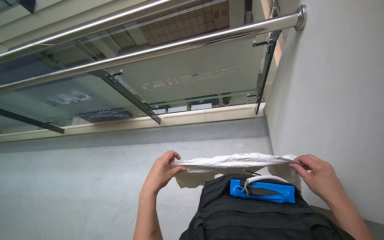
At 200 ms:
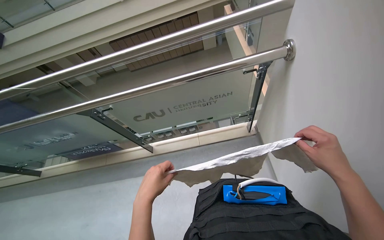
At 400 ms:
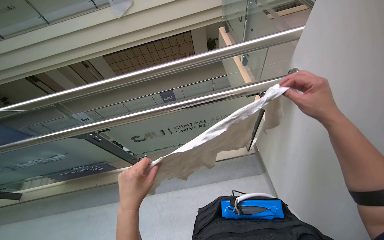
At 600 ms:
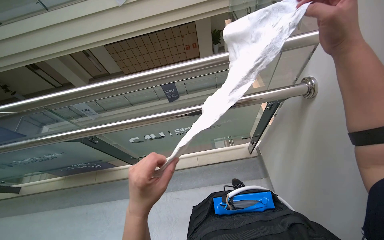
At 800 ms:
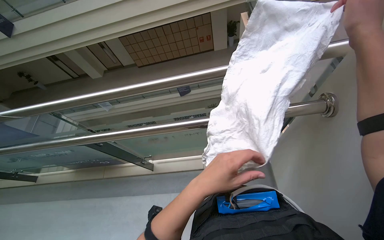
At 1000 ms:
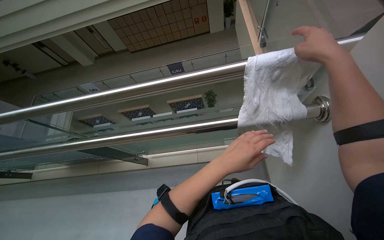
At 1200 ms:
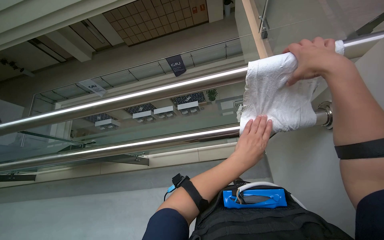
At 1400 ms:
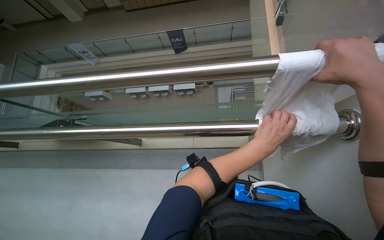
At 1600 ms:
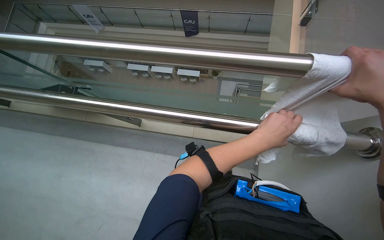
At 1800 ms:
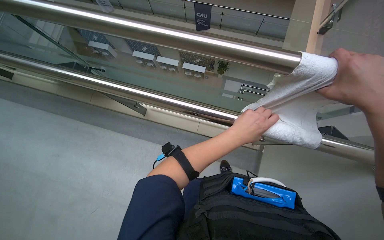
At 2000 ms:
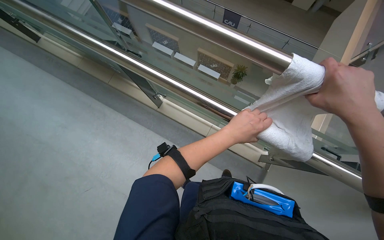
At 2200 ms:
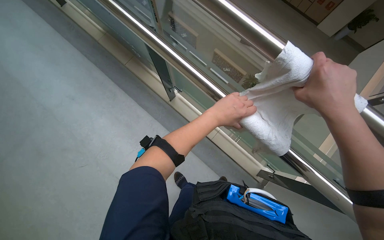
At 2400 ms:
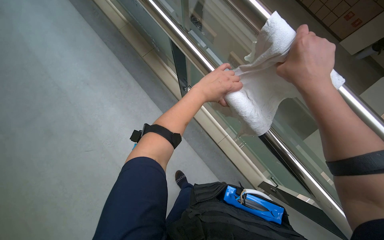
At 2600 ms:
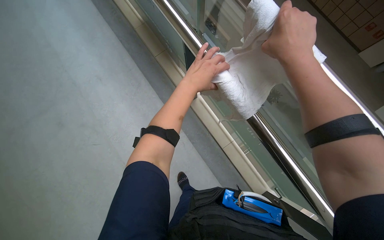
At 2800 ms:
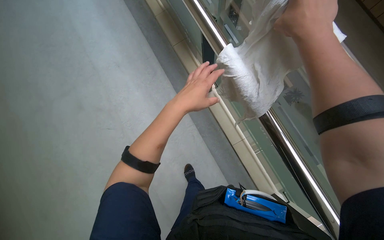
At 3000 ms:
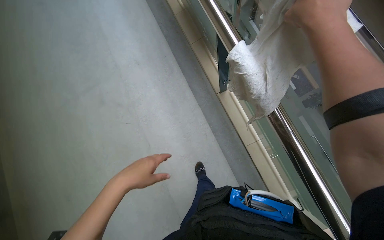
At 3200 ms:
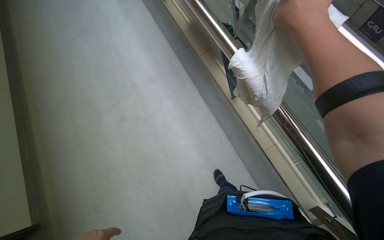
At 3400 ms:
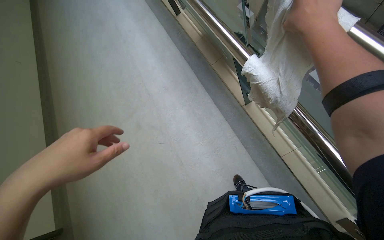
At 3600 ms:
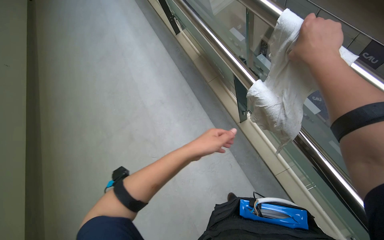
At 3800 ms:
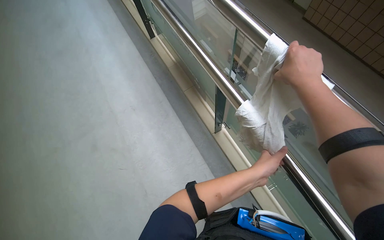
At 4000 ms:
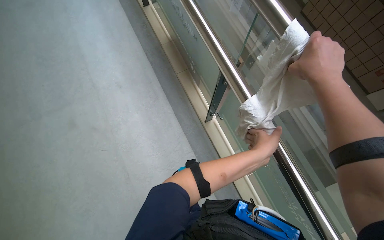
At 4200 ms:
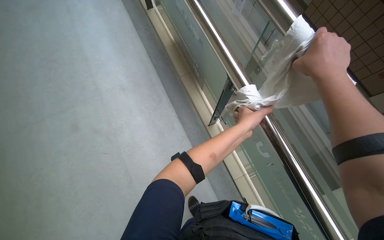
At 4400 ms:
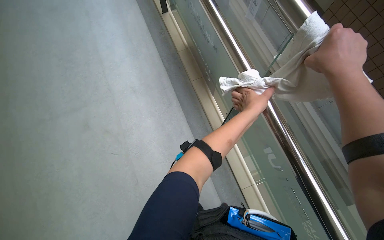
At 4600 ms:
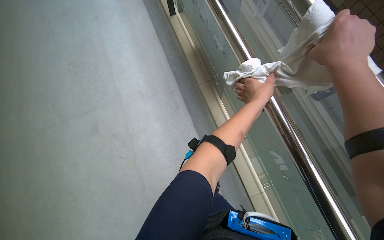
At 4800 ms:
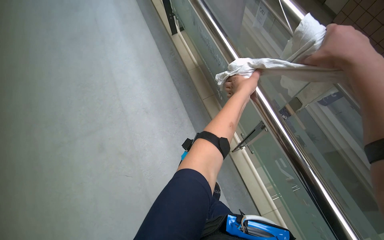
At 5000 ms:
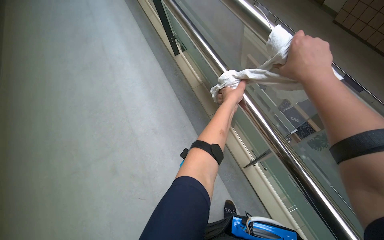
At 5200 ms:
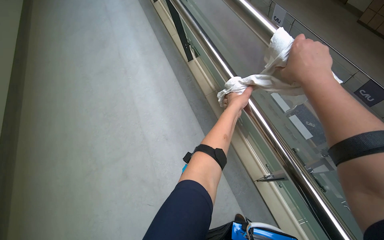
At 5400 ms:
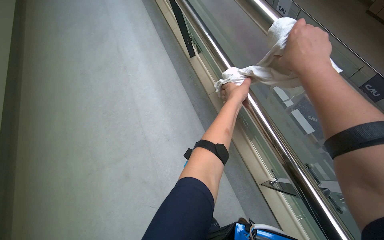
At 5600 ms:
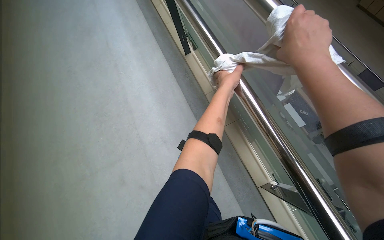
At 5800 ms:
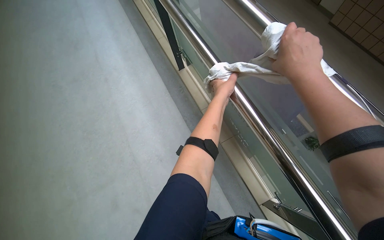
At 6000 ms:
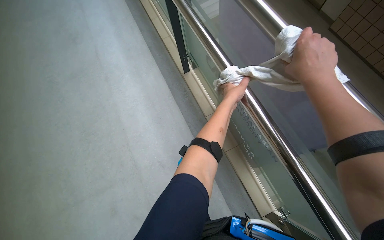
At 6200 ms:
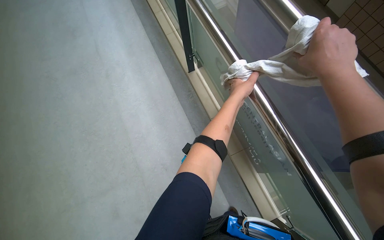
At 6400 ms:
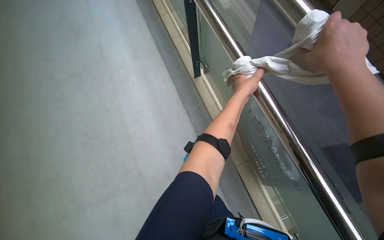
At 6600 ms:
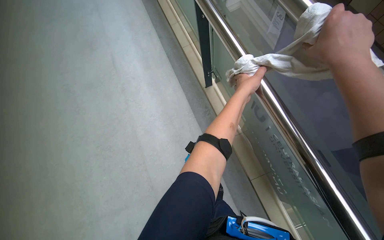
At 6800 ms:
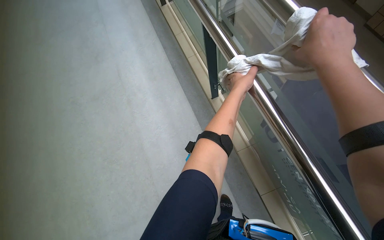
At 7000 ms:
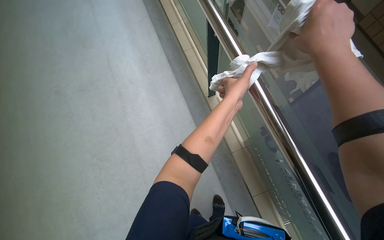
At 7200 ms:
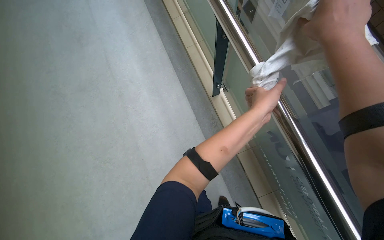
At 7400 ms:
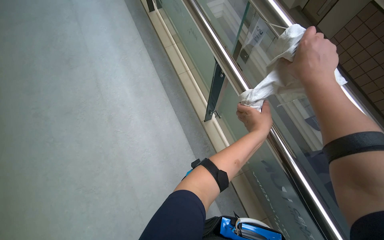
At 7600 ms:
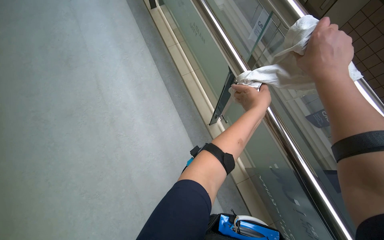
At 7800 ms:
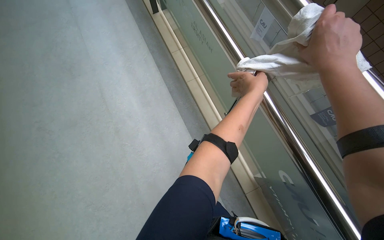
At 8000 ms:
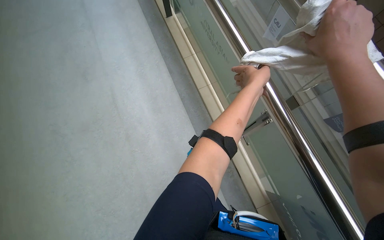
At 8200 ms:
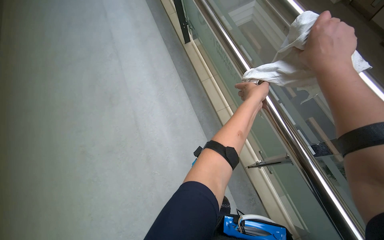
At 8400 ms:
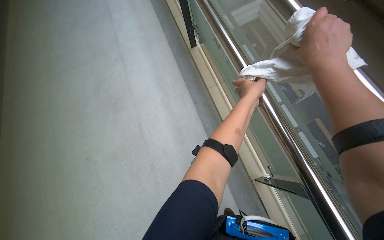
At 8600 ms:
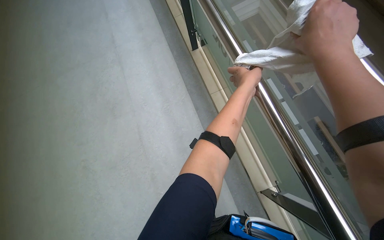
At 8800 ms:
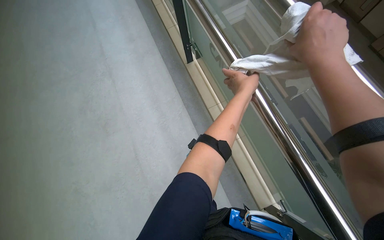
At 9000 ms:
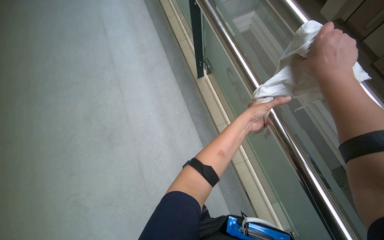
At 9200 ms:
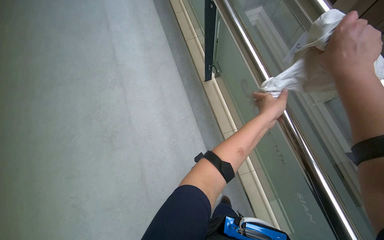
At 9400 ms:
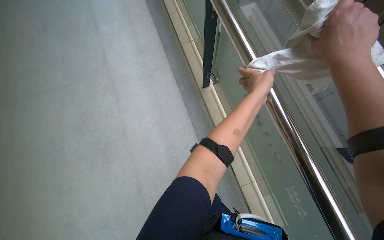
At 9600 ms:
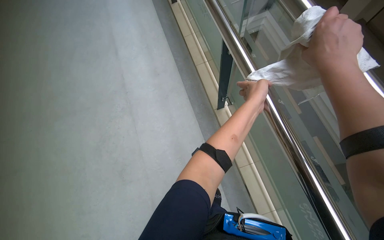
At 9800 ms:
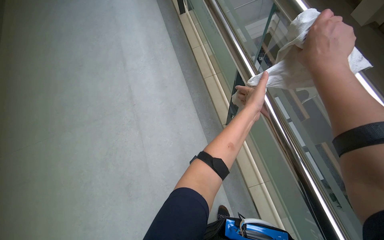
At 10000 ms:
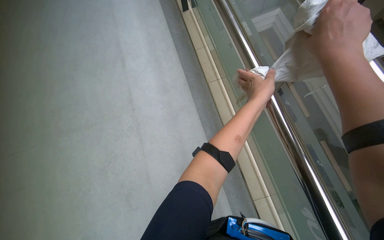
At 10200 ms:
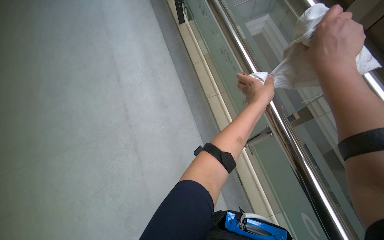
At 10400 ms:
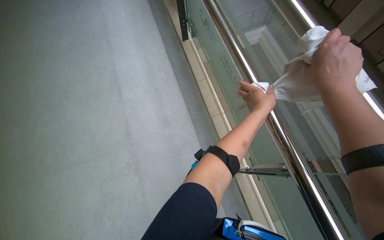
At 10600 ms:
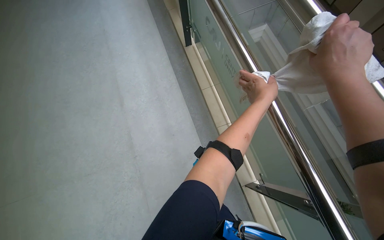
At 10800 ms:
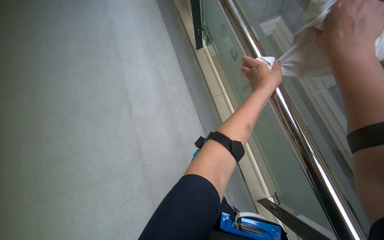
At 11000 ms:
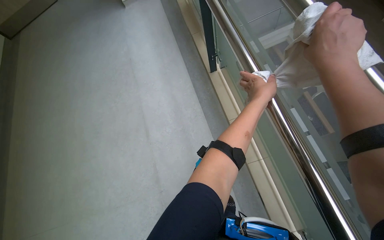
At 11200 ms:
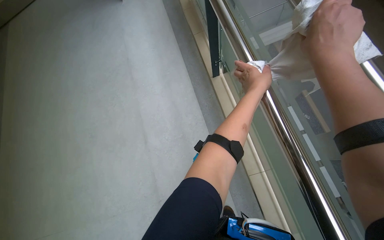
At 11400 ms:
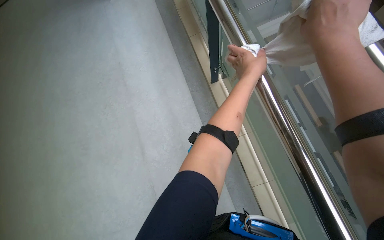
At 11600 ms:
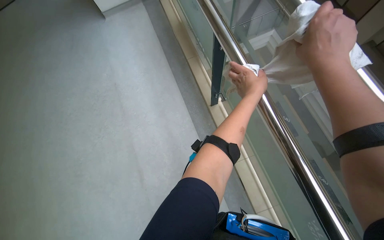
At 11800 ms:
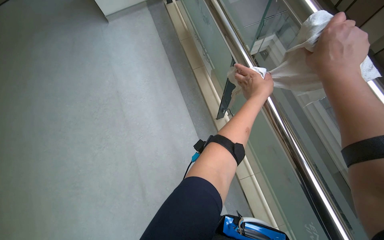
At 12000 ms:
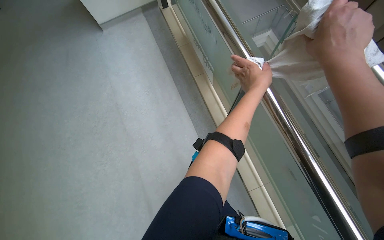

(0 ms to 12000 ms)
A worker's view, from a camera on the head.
Job: wiping surfaces.
The whole recording: Wiping metal handrail. The worker wipes the metal handrail with a white cloth while descending the stairs.
0 ms - 1600 ms: The wearer moves approximately 60 cm. The wearer looks roughly 15 degrees further downward.
1600 ms - 3000 ms: Everything in view rotates roughly 45 degrees clockwise.
3000 ms - 4400 ms: The camera pitches upward, by roughly 10 degrees. The left hand shifts approximately 35 cm up the picture and to the right.
4400 ms - 6000 ms: The view tilts about 15 degrees upward.
7600 ms - 9000 ms: The camera pitches upward, by roughly 20 degrees.
9000 ms - 10400 ms: The view tilts approximately 20 degrees upward.
10400 ms - 12000 ms: The wearer looks roughly 20 degrees further upward.

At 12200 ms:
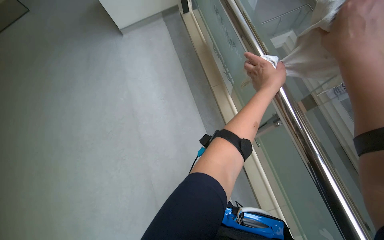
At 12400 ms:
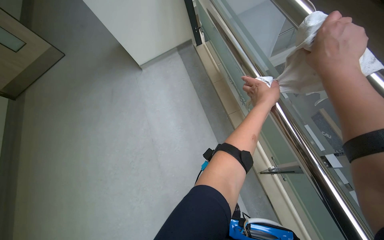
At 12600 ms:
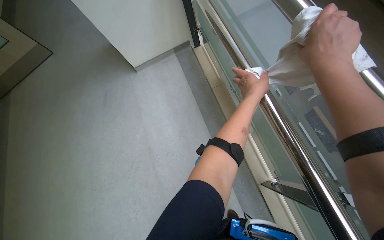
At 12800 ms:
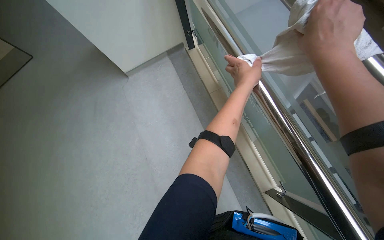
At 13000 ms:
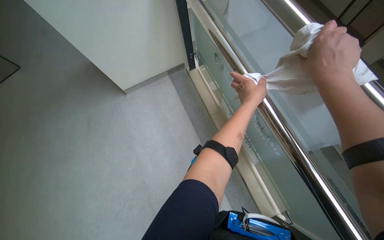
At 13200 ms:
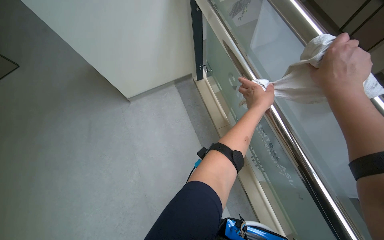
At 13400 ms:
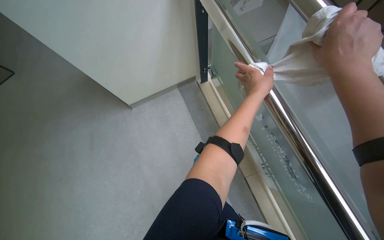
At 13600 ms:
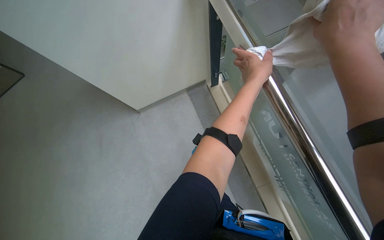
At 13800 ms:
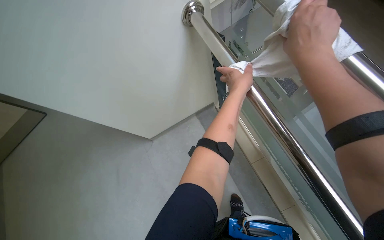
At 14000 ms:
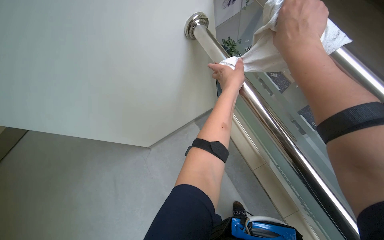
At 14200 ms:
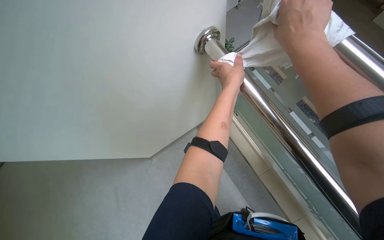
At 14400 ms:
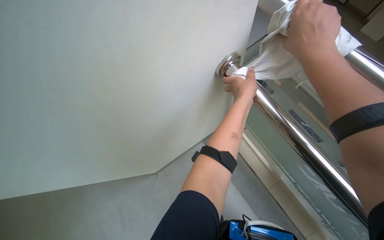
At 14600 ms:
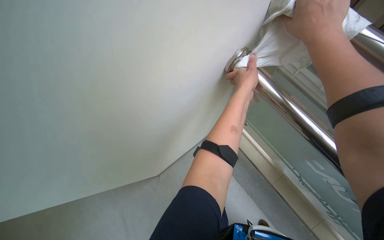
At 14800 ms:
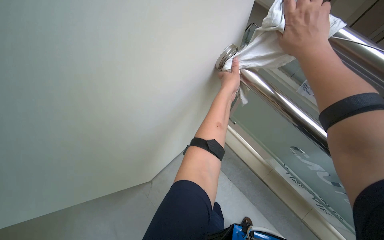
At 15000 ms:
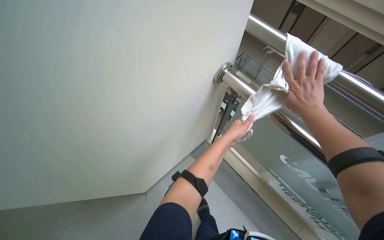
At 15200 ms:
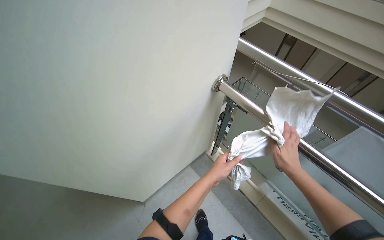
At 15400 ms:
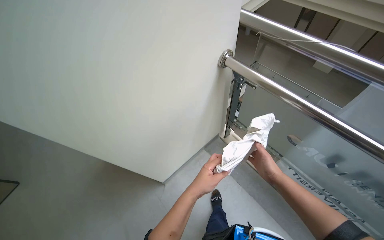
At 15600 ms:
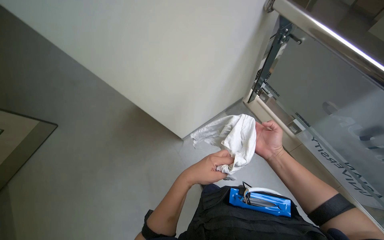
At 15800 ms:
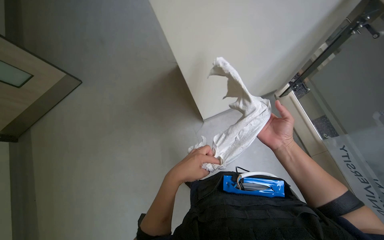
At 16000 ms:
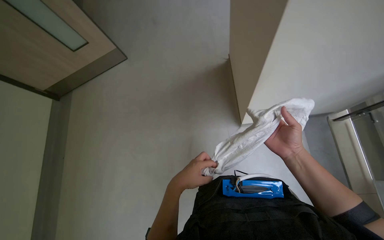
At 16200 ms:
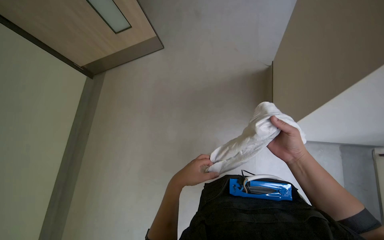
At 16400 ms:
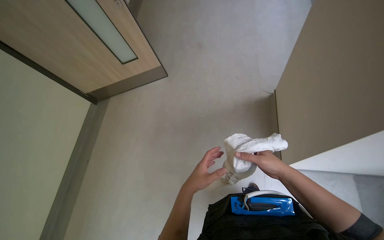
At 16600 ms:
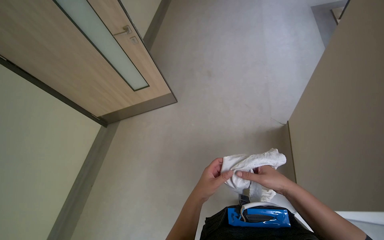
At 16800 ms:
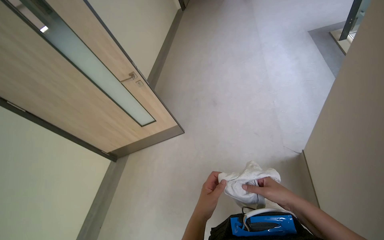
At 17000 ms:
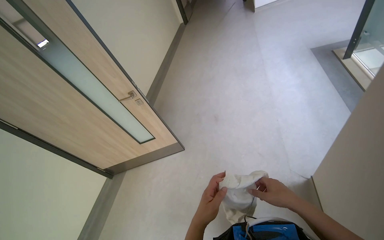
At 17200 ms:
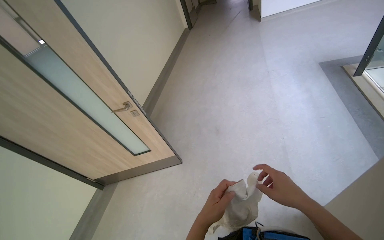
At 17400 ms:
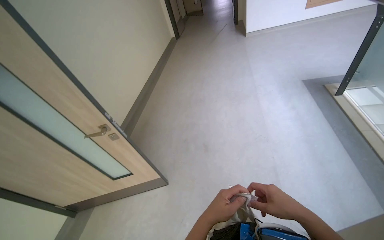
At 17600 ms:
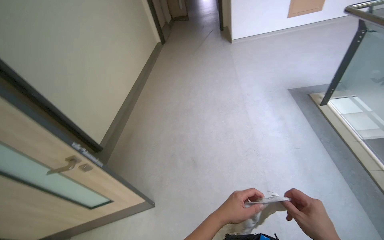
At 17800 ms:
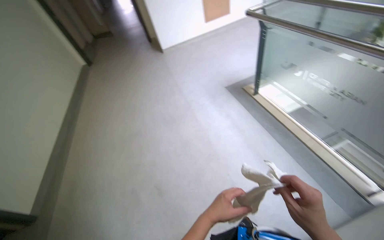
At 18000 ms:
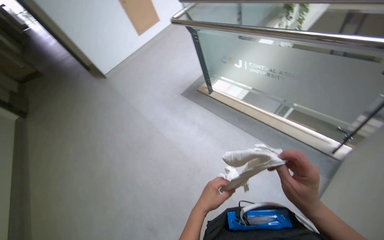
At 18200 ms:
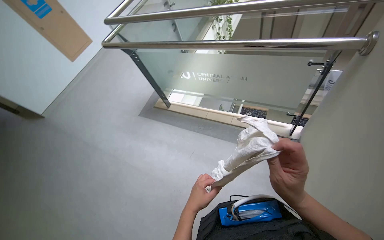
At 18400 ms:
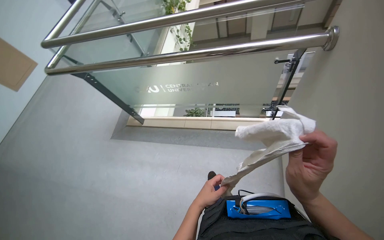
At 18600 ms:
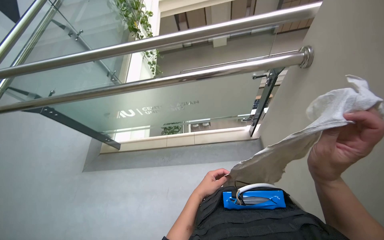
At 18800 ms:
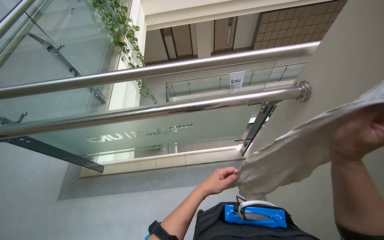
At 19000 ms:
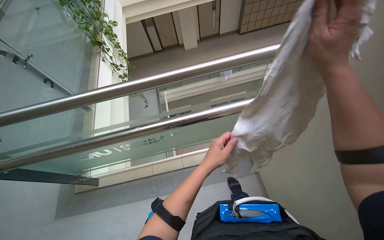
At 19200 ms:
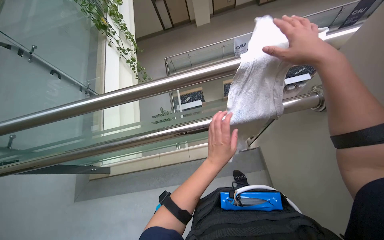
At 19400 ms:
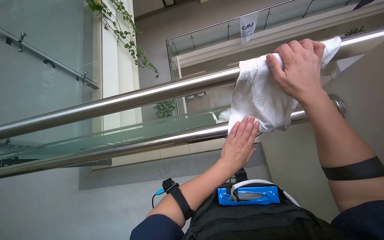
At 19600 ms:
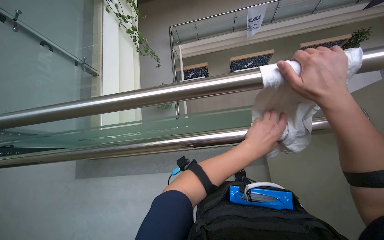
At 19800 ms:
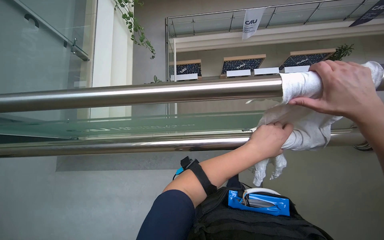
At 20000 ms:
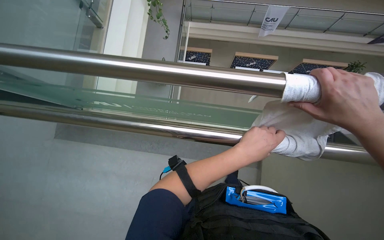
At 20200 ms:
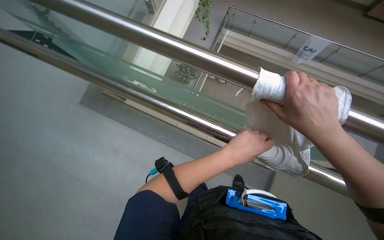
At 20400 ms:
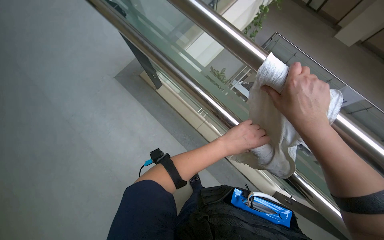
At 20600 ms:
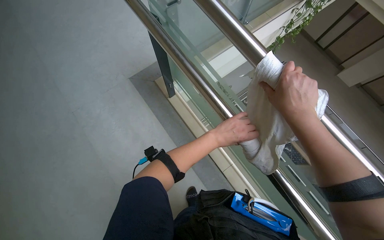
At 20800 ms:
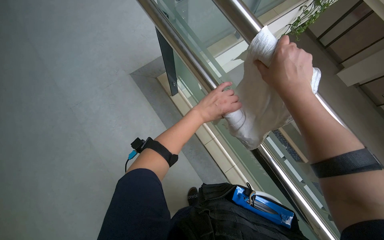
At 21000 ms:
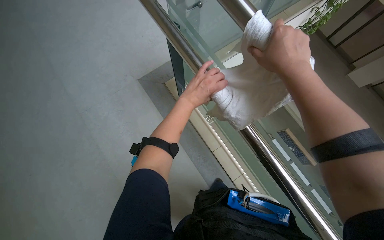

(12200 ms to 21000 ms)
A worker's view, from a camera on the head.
Job: wiping surfaces.
The whole recording: Wiping metal handrail. The worker wipes the metal handrail with a white cloth while descending the stairs.
12200 ms - 13600 ms: The camera pitches upward, by approximately 30 degrees.
13600 ms - 15200 ms: The view tilts about 20 degrees upward. The right hand shifts roughly 35 cm down the picture, farther from the camera and to the right. Meanwhile the left hand shifts some 20 cm down the picture.
15200 ms - 16600 ms: The wearer looks about 30 degrees further to the left.
16600 ms - 18000 ms: The wearer moves approximately 70 cm. The head turns to the right by about 50 degrees. The camera pitches upward, by approximately 30 degrees.
18000 ms - 19600 ms: The camera travels some 80 cm. The head turns to the right by approximately 55 degrees.
19600 ms - 21000 ms: Everything in view rotates about 65 degrees clockwise.
